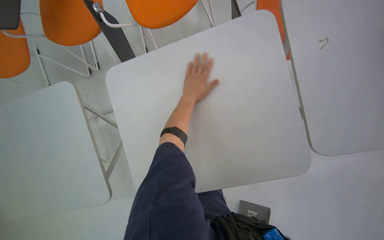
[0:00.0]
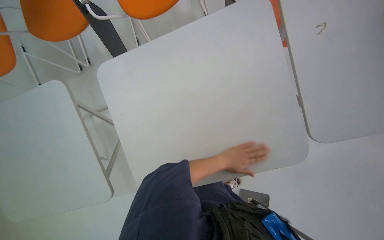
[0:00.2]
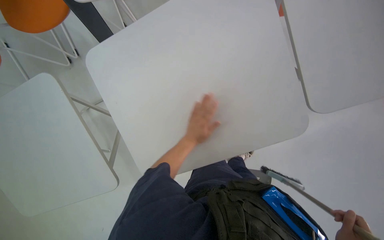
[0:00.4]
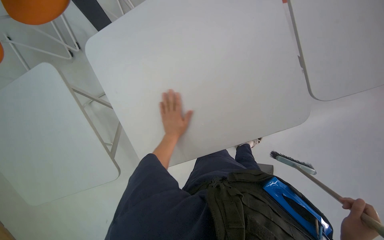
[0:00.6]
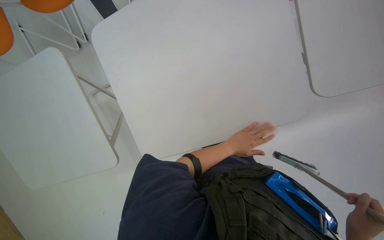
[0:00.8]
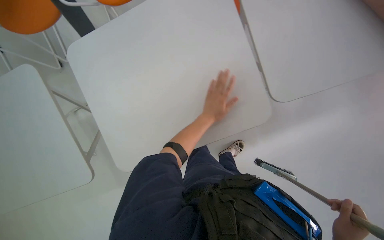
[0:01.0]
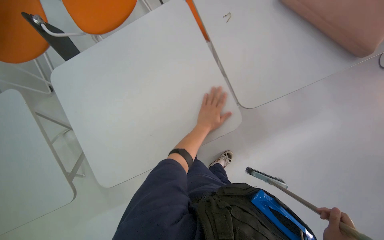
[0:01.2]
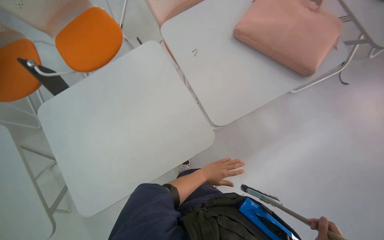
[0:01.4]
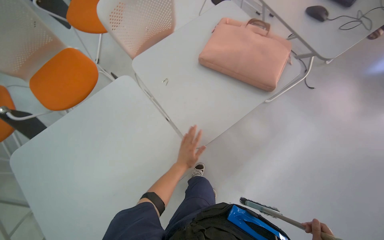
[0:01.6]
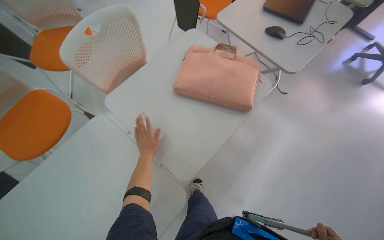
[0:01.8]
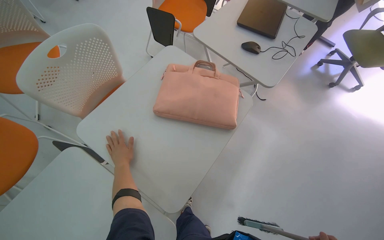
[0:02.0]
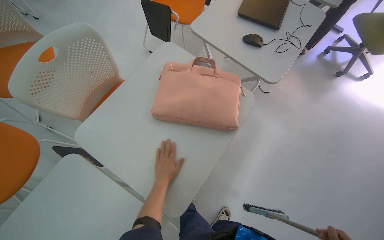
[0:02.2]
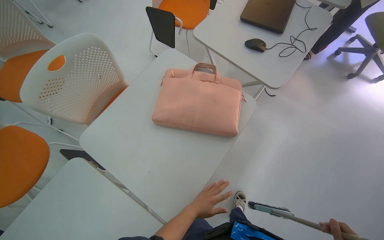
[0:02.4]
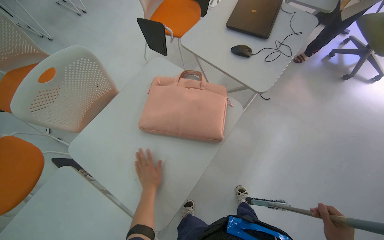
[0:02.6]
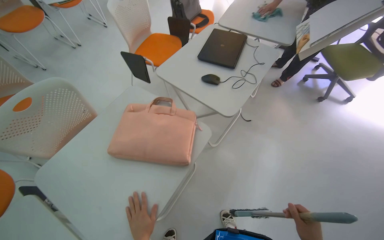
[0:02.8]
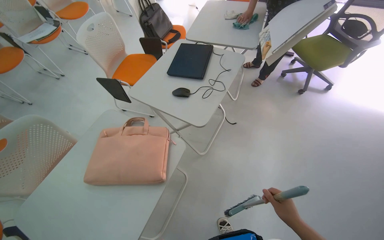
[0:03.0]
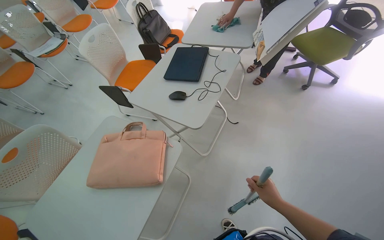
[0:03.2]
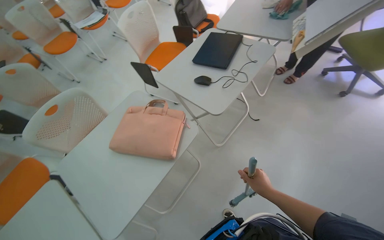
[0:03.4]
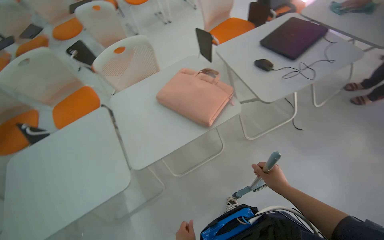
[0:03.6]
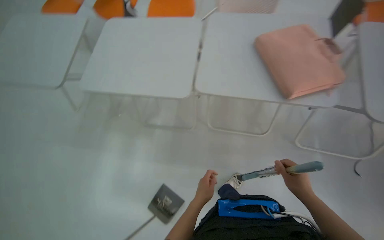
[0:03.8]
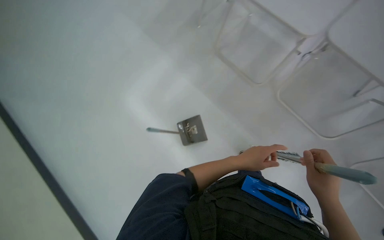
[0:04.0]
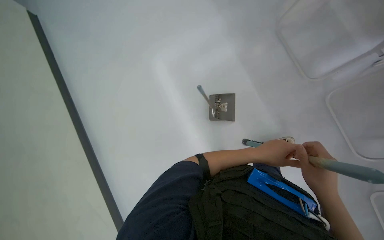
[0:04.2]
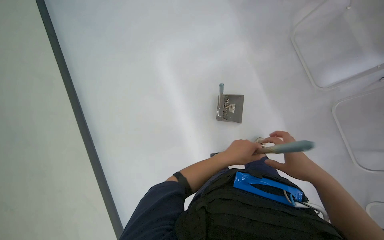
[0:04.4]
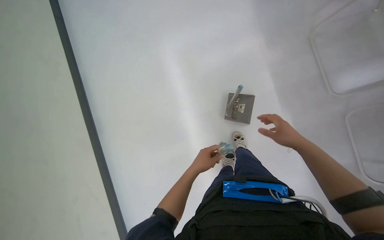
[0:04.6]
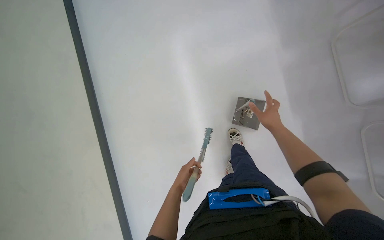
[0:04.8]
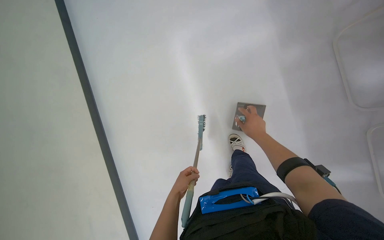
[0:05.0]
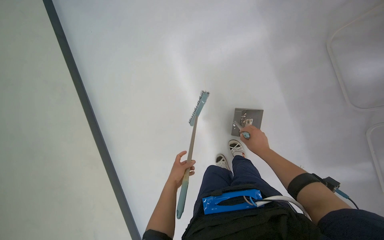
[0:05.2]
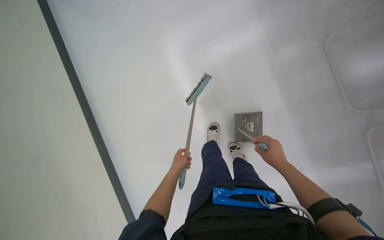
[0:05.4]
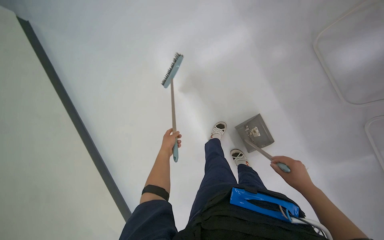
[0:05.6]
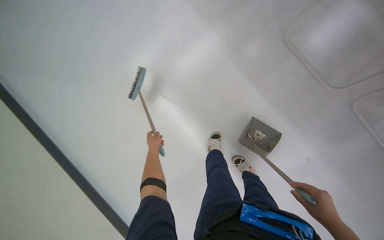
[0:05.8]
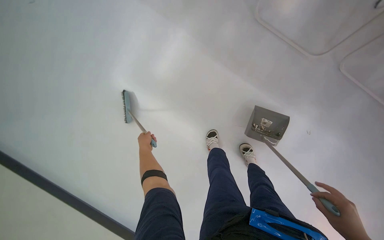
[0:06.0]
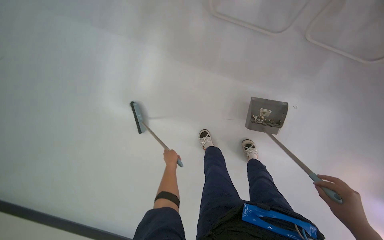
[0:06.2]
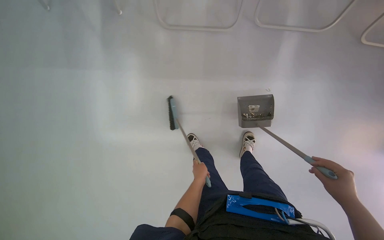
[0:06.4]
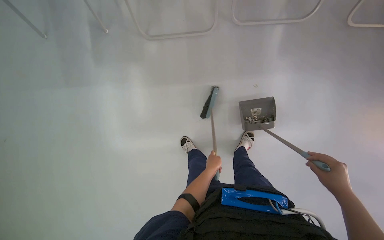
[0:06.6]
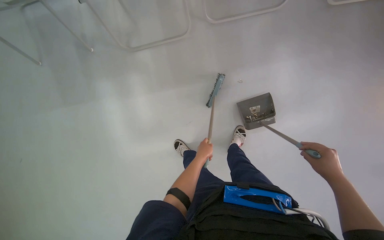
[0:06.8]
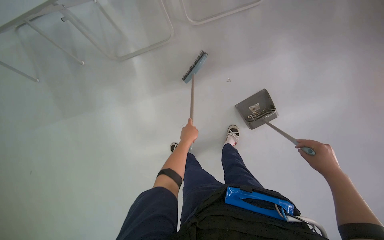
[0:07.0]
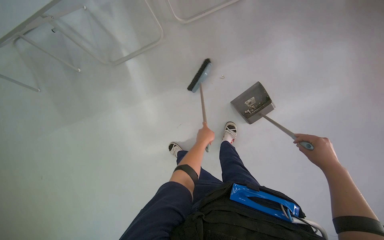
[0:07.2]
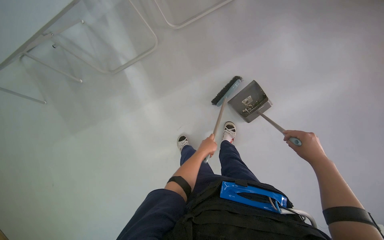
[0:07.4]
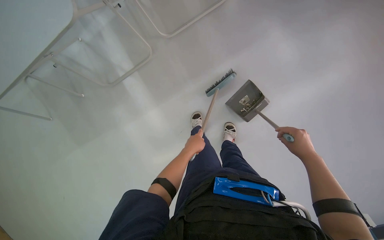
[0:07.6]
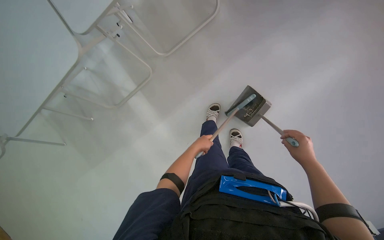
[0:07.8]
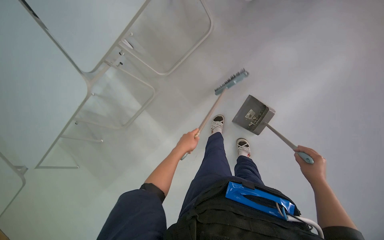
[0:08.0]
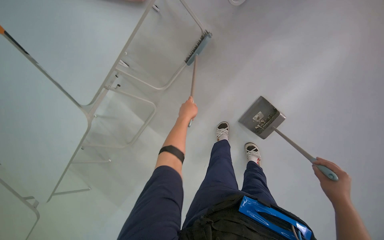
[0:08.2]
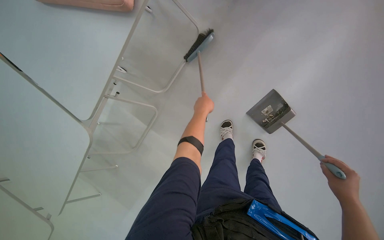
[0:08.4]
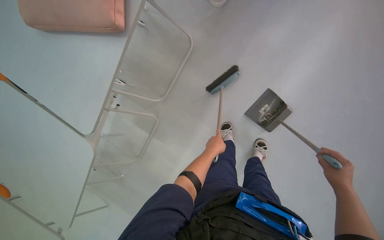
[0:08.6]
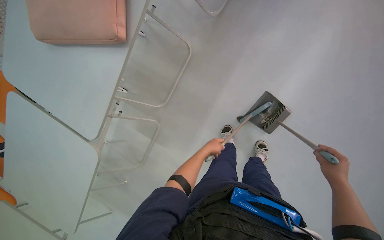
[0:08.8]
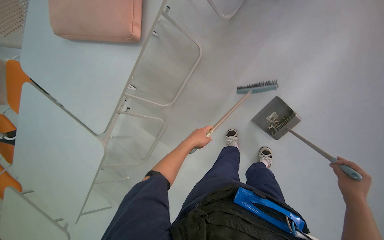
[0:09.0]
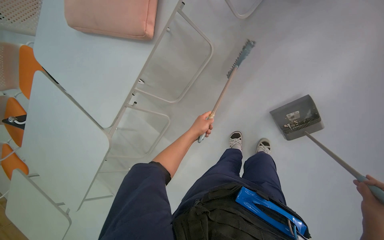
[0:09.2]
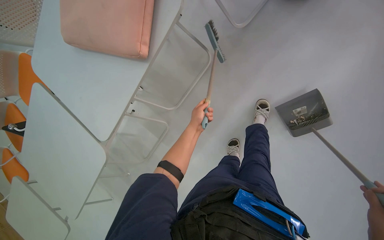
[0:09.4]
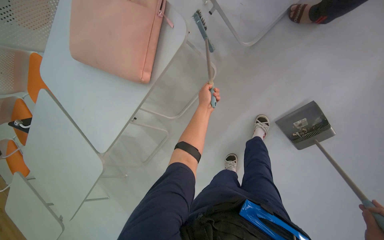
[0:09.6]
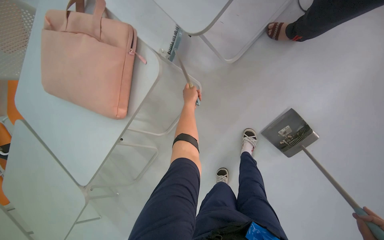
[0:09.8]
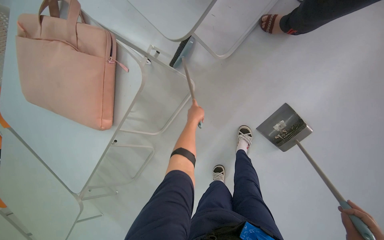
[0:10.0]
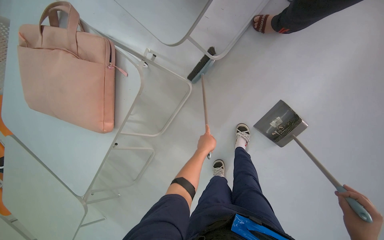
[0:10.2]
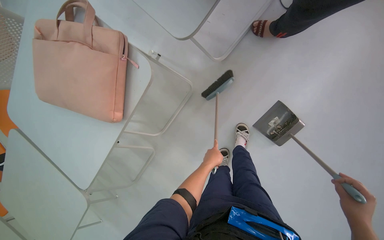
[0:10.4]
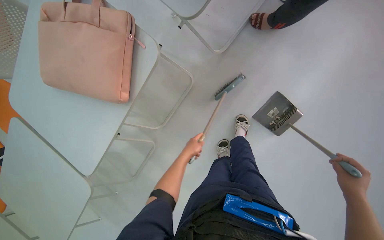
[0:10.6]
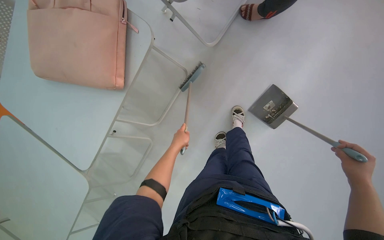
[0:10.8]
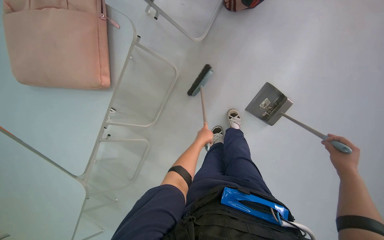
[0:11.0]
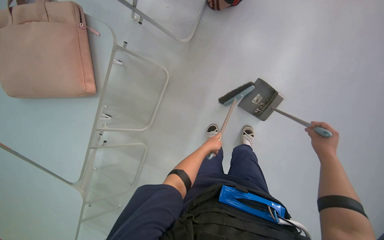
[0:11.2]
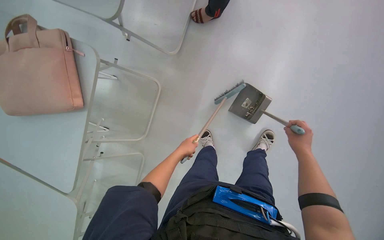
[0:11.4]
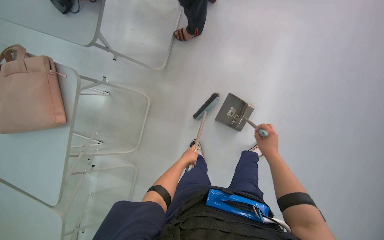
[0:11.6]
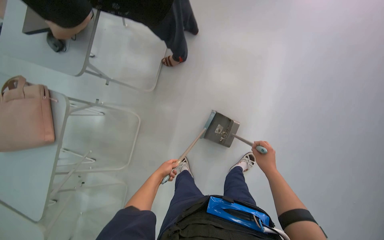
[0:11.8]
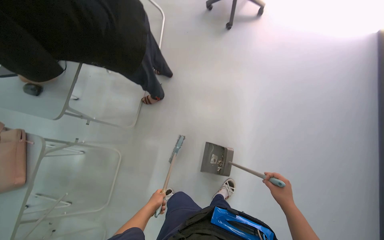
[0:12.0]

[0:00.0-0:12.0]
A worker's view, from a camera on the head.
Job: sweeping floor.
The whole recording: Sweeping office floor. The worker sweeps the office floor with a broom and collects debris into a dustpan.
0:01.6 to 0:03.0: The camera travels approximately 60 cm. The view tips upward by approximately 15 degrees. The scene turns approximately 25 degrees counterclockwise in the picture.
0:03.0 to 0:04.4: The camera is carried about 40 cm. The head turns to the left by about 100 degrees. The camera pitches downward, by some 45 degrees.
0:04.4 to 0:06.0: The view tilts roughly 15 degrees upward. The left hand shifts some 60 cm farther from the camera and to the left.
0:06.0 to 0:07.6: The scene rotates counterclockwise by roughly 40 degrees. The left hand moves to the right, roughly 50 cm.
0:07.6 to 0:09.0: Everything in view rotates some 25 degrees counterclockwise.
0:09.0 to 0:10.4: The left hand heads to the right, covering approximately 15 cm.
0:10.4 to 0:12.0: The head travels approximately 60 cm. The wearer looks some 30 degrees further upward.

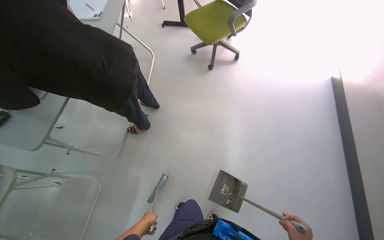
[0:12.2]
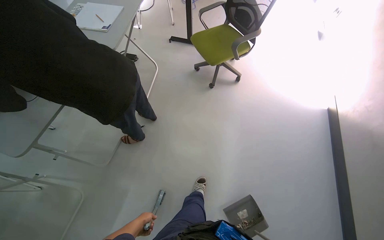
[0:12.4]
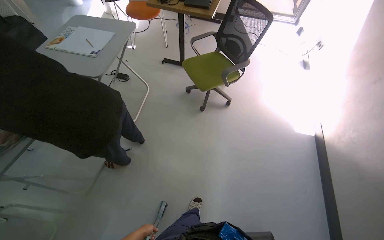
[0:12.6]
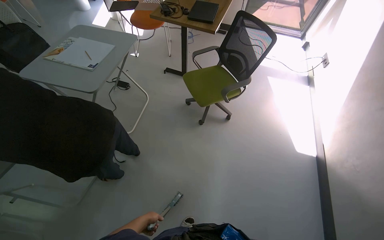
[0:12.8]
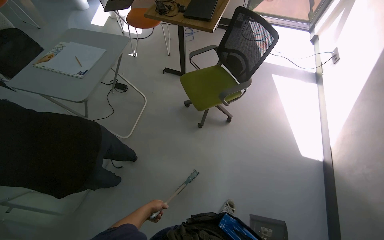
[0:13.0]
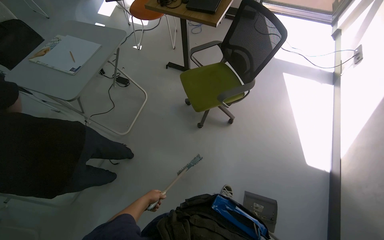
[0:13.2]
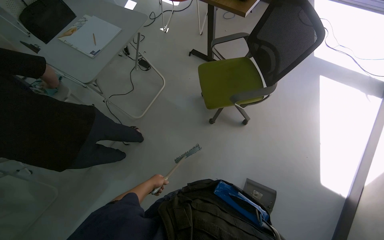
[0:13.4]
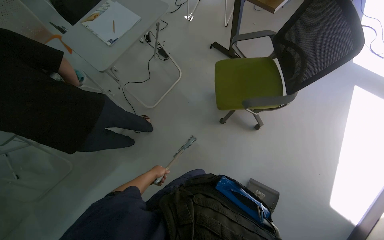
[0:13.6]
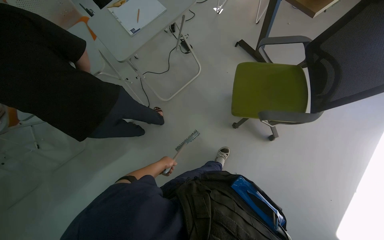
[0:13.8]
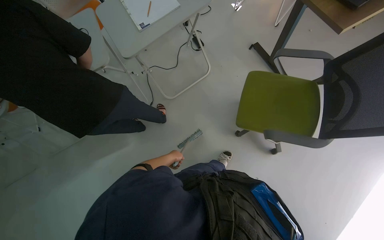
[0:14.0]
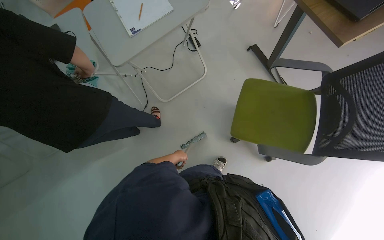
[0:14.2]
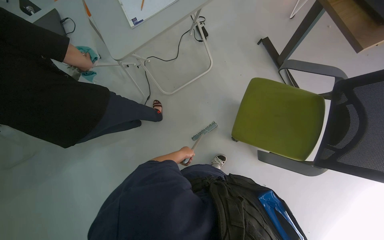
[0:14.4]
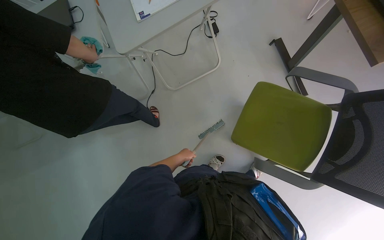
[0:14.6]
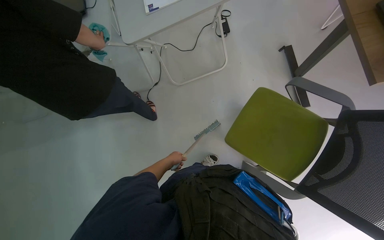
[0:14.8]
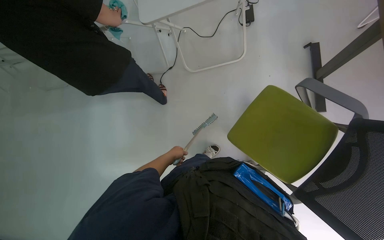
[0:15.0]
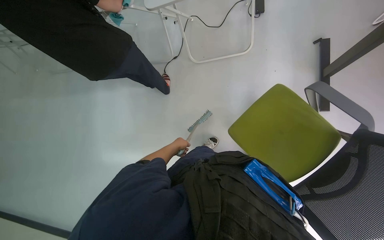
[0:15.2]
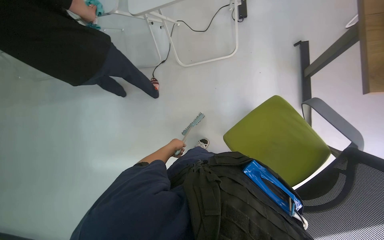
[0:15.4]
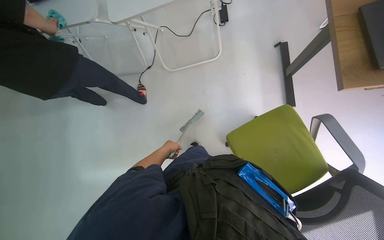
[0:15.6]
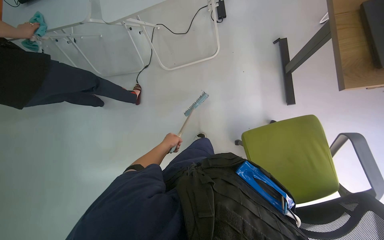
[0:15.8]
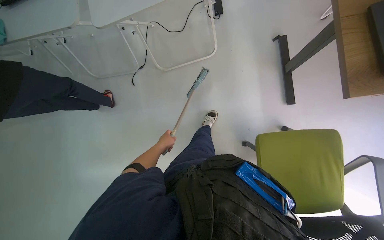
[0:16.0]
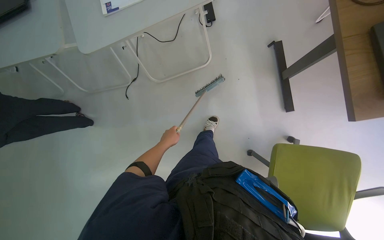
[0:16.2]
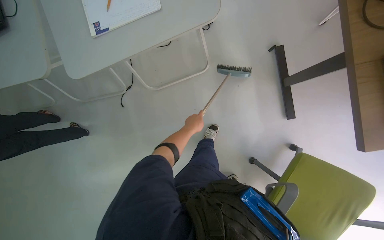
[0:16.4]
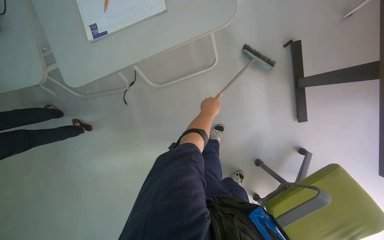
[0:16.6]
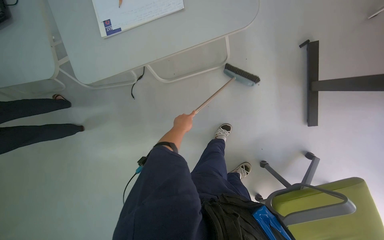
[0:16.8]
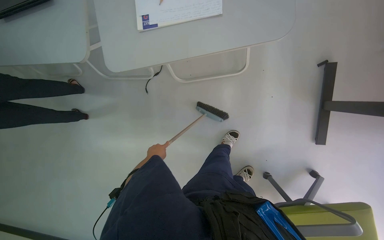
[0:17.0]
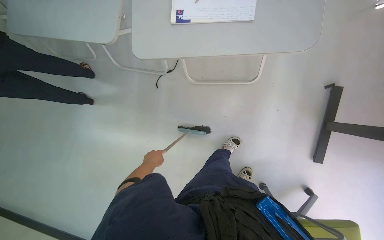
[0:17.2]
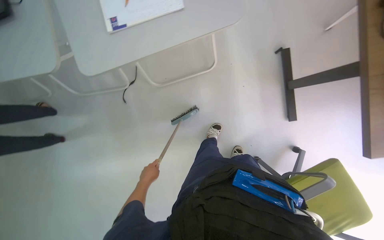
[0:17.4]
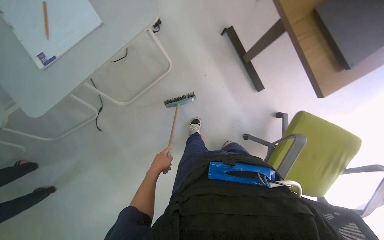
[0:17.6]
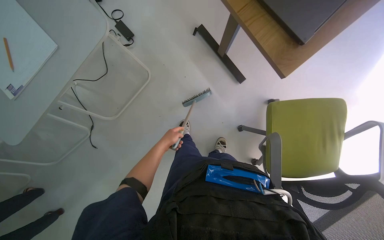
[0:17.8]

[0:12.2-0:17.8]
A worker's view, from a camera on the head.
Job: sweeping floor.
The whole recording: Sweeping office floor. The worker sweeps the office floor with a broom and collects debris into a dustpan.
0:12.2 to 0:13.6: The wearer moves roughly 90 cm. The wearer's head swings about 35 degrees to the left.
0:13.6 to 0:15.0: The camera is carried some 50 cm. The head rotates roughly 40 degrees to the left. The camera pitches downward, by some 20 degrees.
0:15.0 to 0:16.4: The head travels approximately 40 cm.

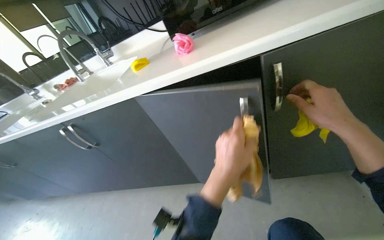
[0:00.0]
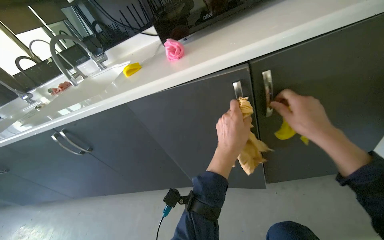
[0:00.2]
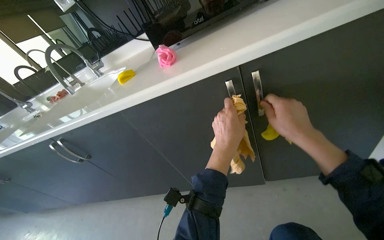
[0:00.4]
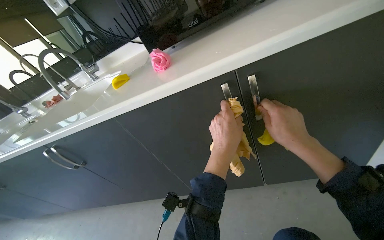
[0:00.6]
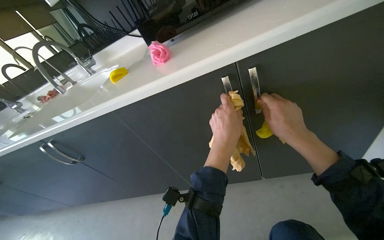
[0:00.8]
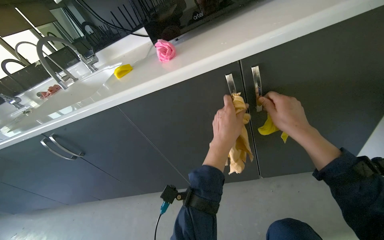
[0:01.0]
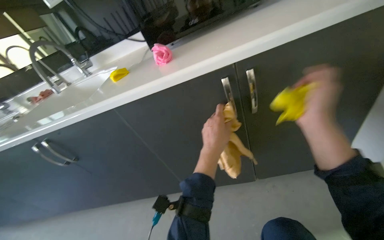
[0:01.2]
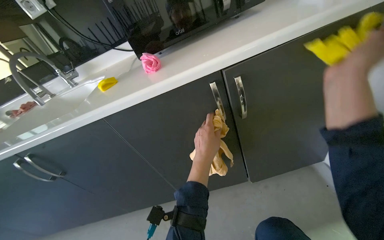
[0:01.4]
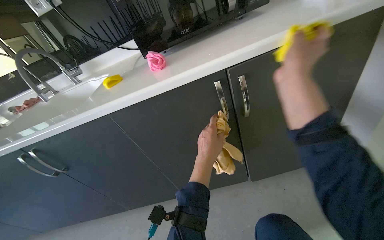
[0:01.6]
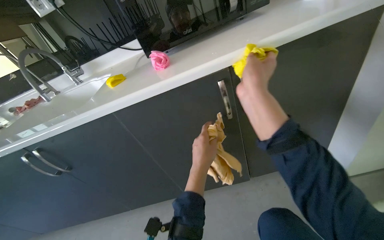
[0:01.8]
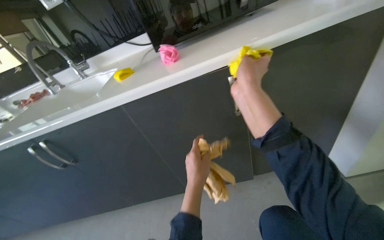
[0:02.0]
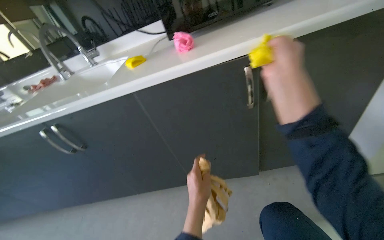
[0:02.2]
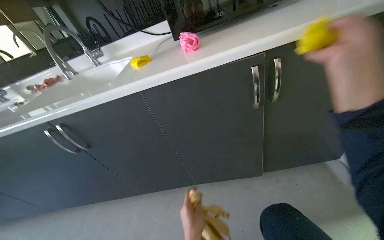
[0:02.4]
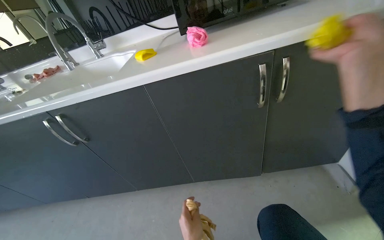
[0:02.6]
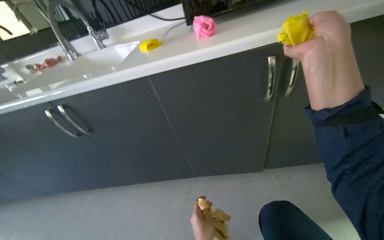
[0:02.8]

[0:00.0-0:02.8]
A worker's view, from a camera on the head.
Job: cleaning kitchen.
The whole recording: Cleaning exterior of kitchen cabinets. The worker wipes the exterior surfaces of the kitchen cabinets with a cloth.
0:00.0 to 0:01.4: The right hand travels nearer to the camera by about 15 cm, while the left hand heads farther from the camera, covering approximately 10 cm.
0:01.4 to 0:02.8: The right hand goes to the left and returns, some 20 cm each way.
